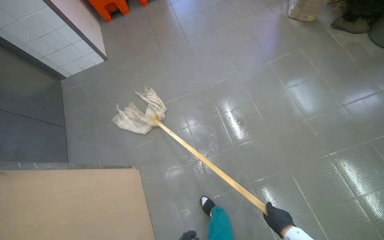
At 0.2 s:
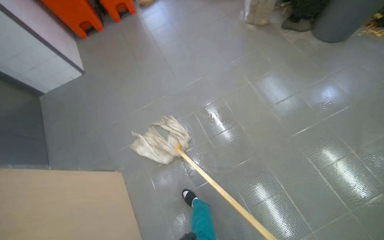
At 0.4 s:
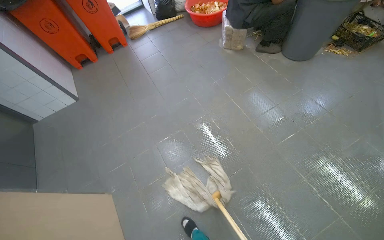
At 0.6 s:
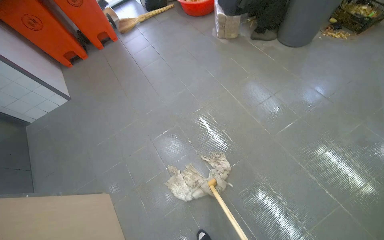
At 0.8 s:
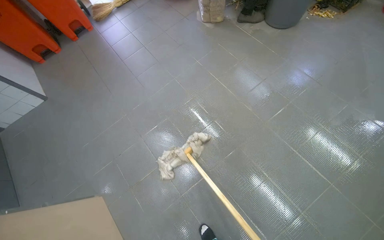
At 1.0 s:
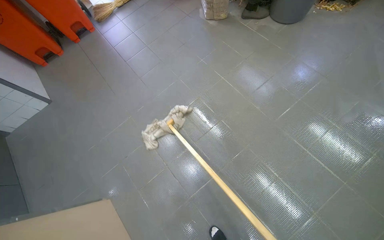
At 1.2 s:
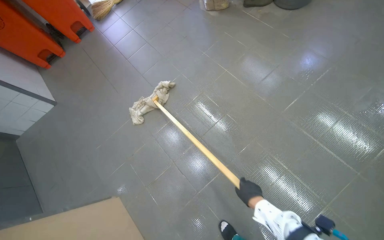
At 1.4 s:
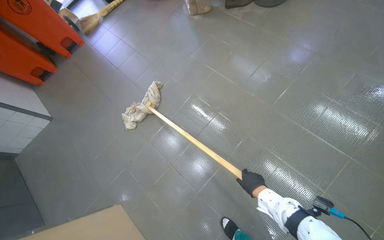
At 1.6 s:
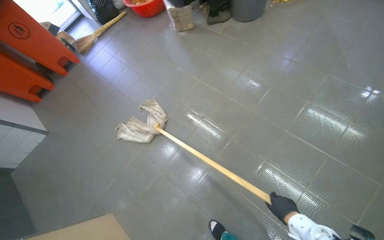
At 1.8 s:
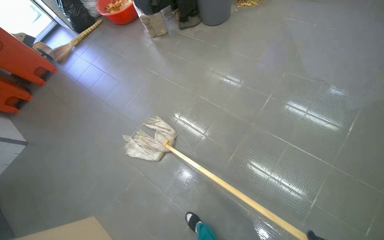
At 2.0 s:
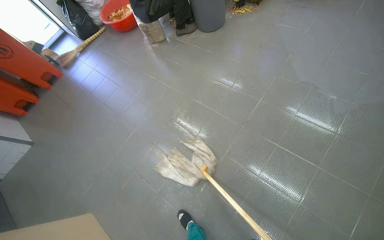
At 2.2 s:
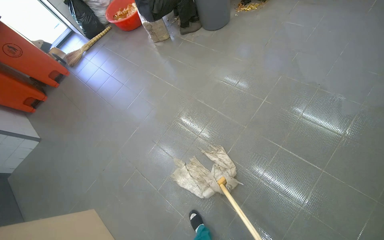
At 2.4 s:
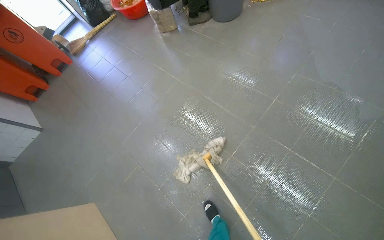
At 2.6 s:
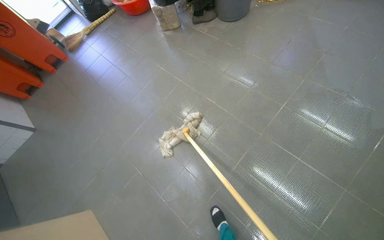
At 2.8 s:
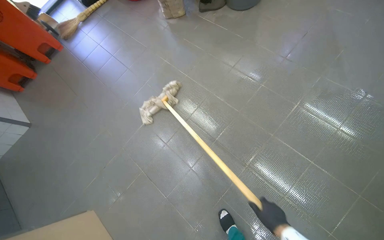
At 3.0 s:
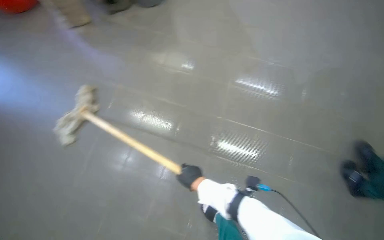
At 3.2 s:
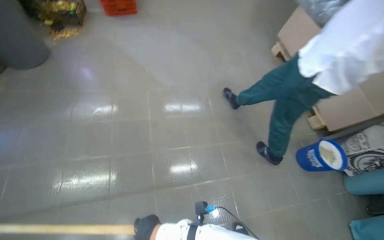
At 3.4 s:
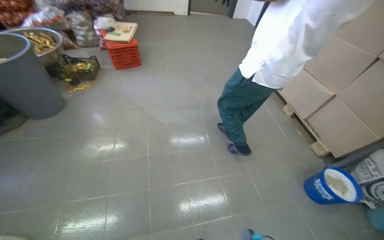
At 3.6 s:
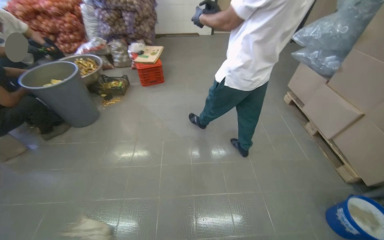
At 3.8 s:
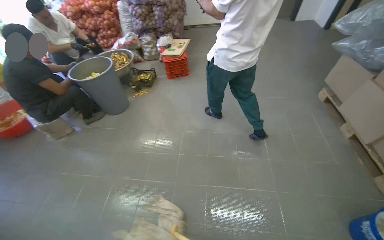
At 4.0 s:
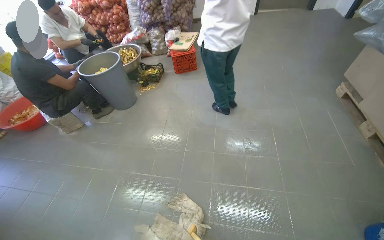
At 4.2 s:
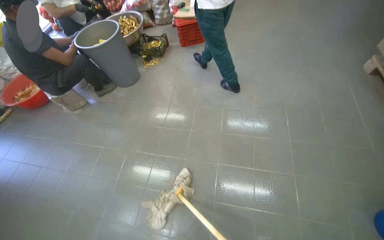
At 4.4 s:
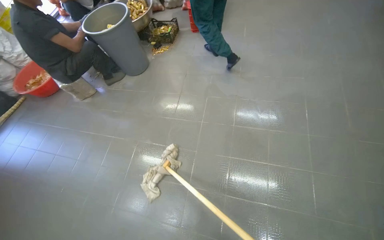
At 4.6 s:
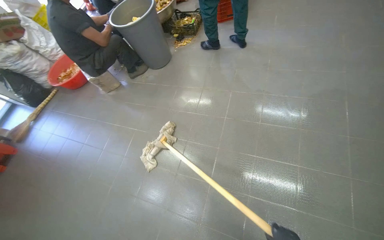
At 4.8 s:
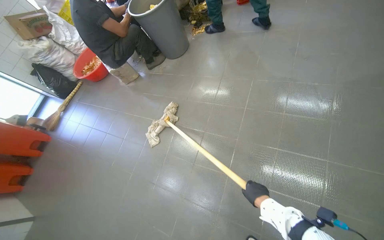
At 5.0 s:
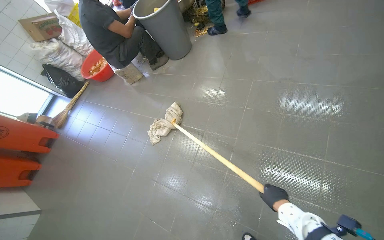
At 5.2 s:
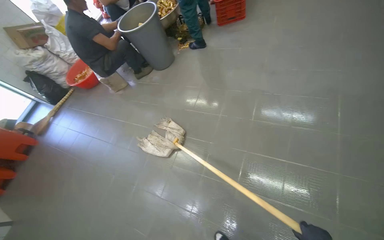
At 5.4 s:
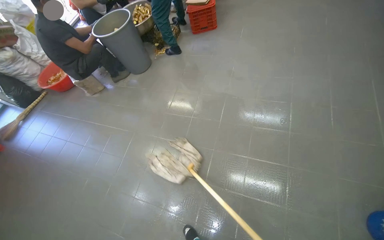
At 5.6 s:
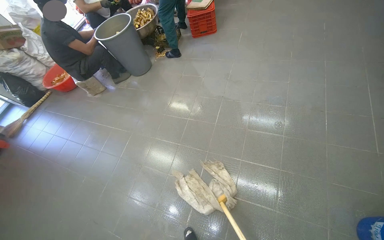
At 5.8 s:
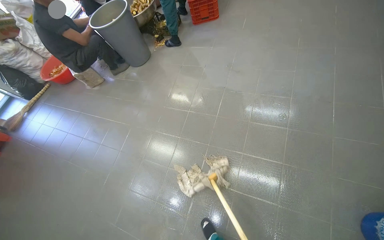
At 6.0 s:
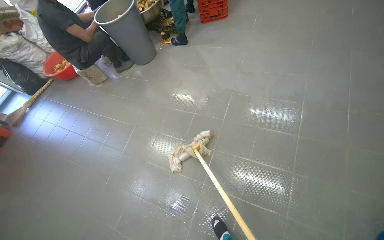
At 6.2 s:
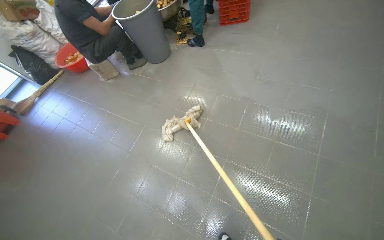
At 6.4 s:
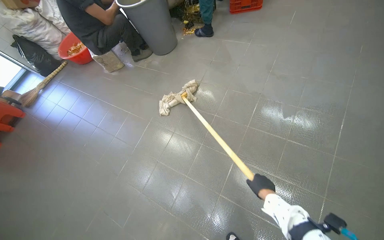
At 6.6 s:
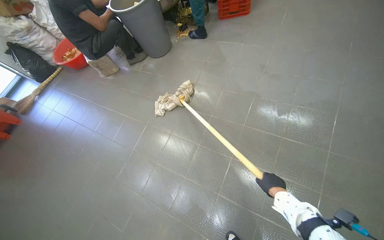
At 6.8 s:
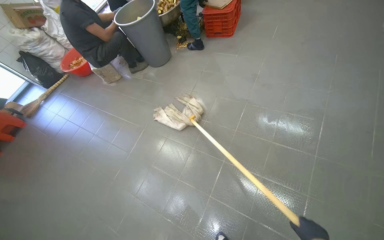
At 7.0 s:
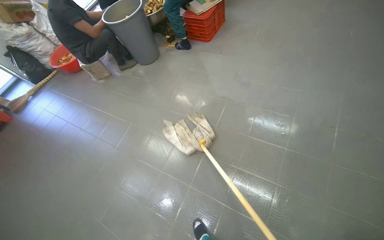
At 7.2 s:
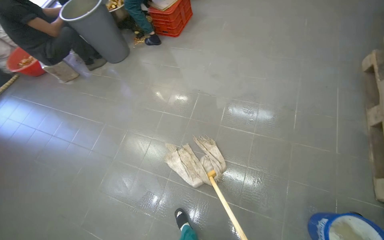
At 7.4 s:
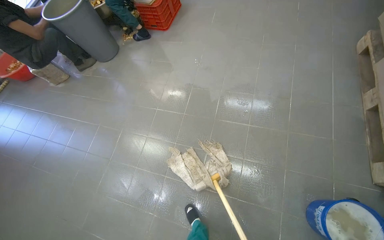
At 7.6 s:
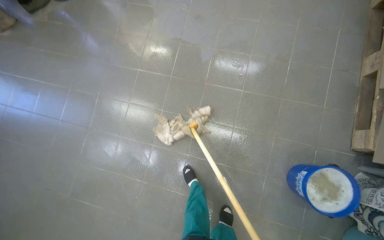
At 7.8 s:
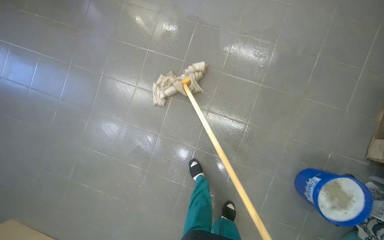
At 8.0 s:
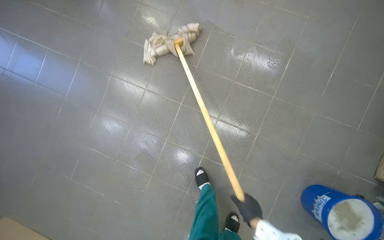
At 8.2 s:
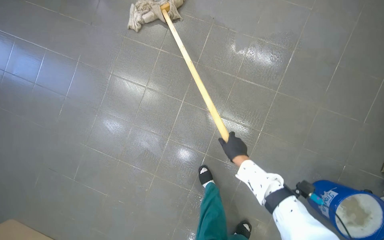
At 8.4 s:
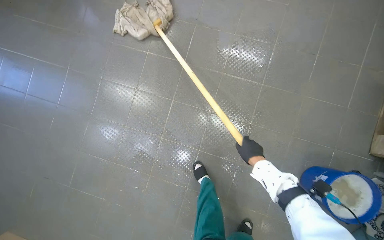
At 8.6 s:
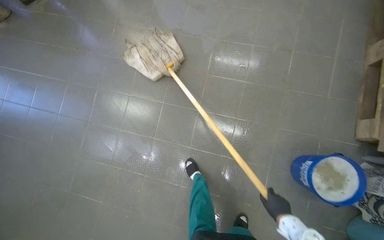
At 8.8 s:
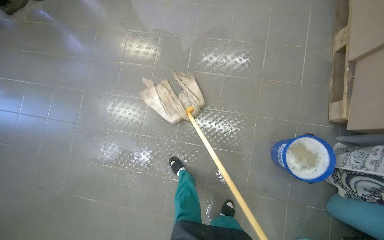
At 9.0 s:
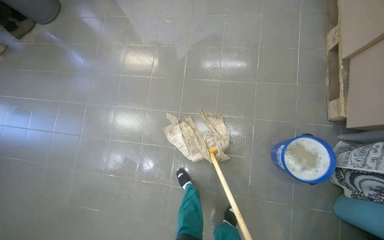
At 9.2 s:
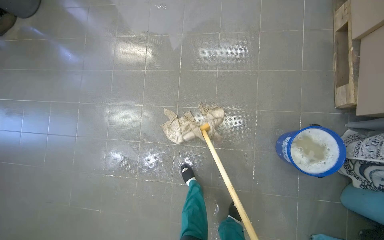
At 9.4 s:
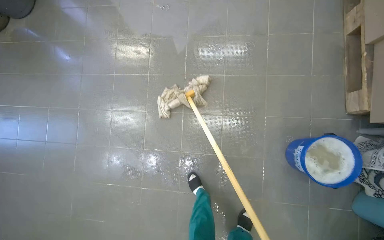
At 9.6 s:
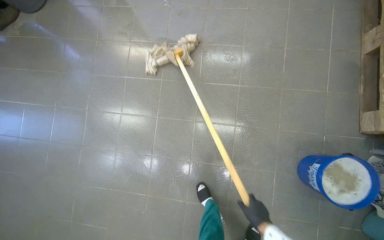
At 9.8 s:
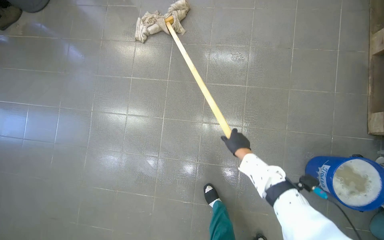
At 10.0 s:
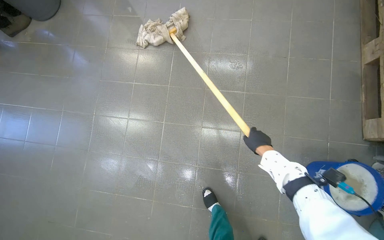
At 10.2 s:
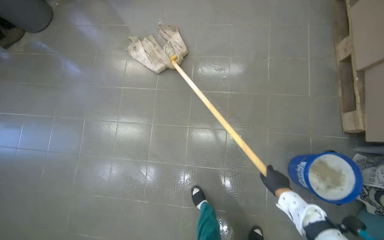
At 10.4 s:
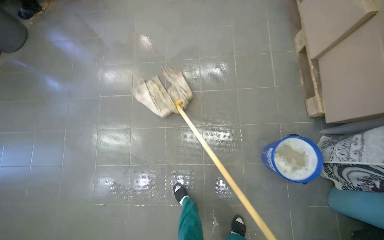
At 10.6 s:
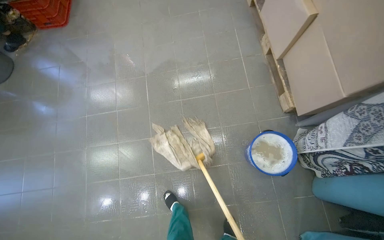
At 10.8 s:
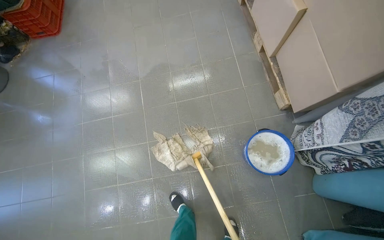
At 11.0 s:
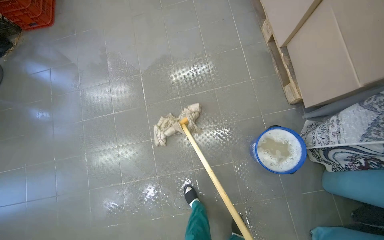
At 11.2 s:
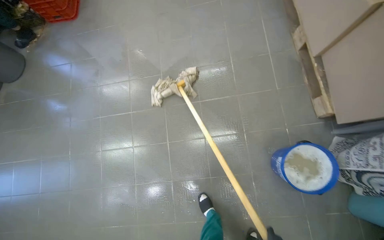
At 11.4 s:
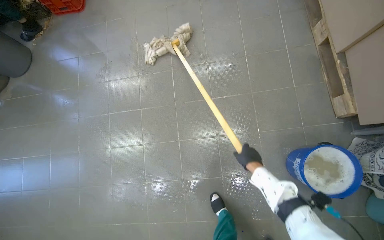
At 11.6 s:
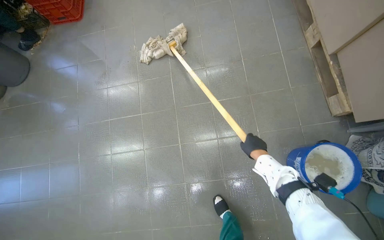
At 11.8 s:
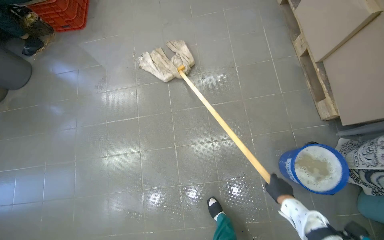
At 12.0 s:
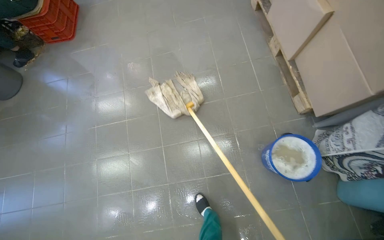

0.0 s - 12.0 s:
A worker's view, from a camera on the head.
Job: mopping floor.
The whole recording: Mopping kitchen floor. The worker mops the kitchen floor.
0.0 s - 1.6 s: The wearer moves to the right, roughly 40 cm. The scene turns about 30 degrees counterclockwise in the picture.
1.6 s - 3.0 s: The head rotates roughly 25 degrees to the right.
6.0 s - 7.6 s: The wearer looks approximately 15 degrees further downward.

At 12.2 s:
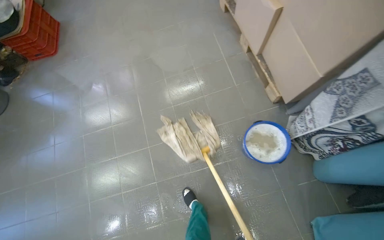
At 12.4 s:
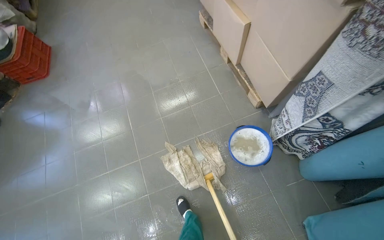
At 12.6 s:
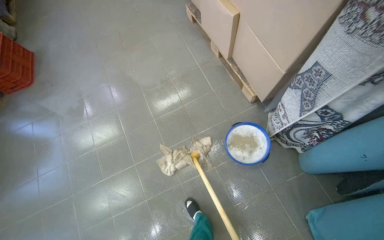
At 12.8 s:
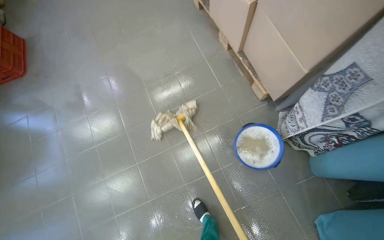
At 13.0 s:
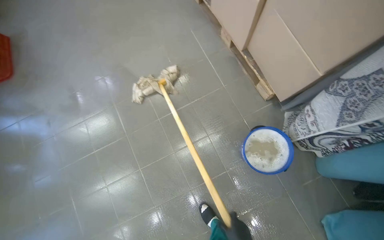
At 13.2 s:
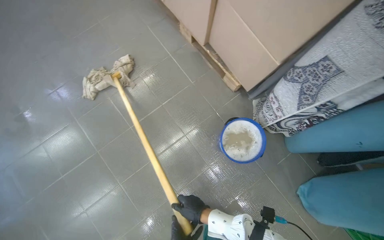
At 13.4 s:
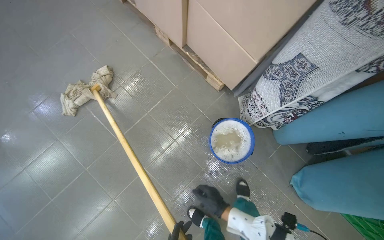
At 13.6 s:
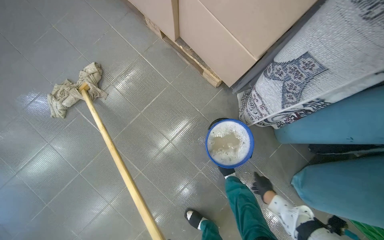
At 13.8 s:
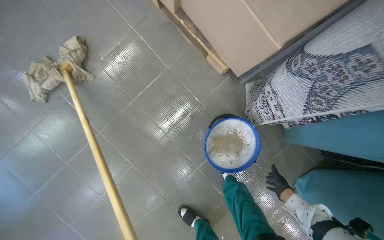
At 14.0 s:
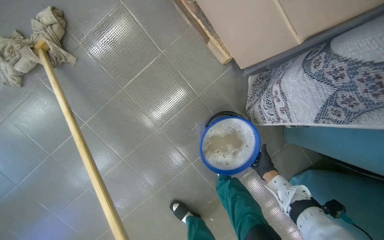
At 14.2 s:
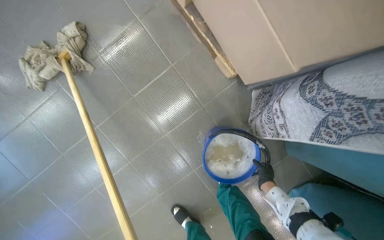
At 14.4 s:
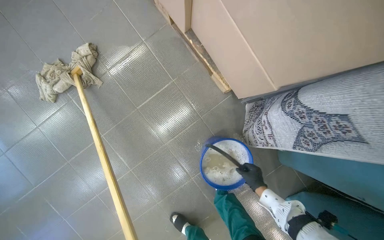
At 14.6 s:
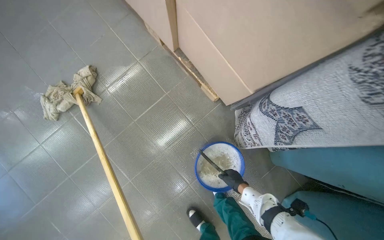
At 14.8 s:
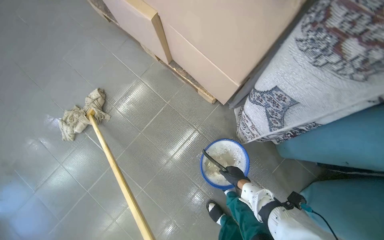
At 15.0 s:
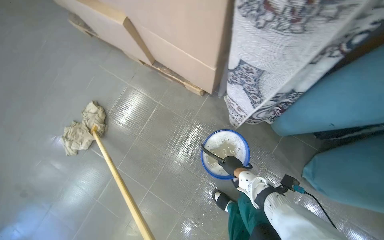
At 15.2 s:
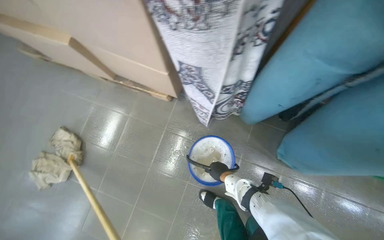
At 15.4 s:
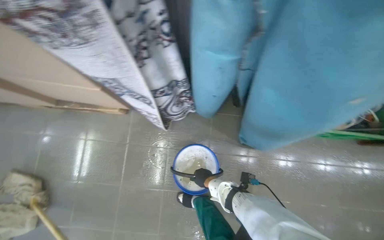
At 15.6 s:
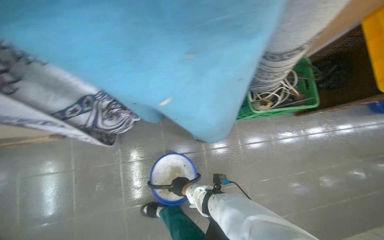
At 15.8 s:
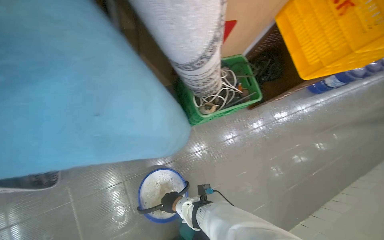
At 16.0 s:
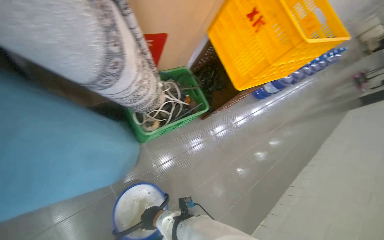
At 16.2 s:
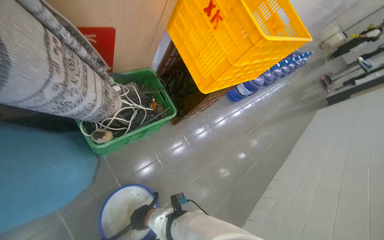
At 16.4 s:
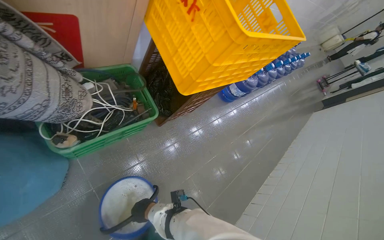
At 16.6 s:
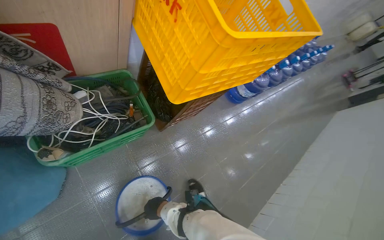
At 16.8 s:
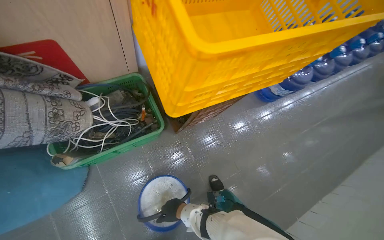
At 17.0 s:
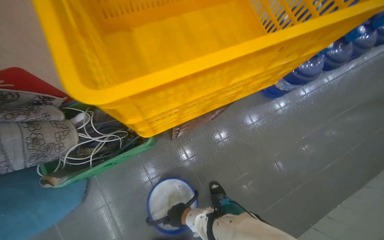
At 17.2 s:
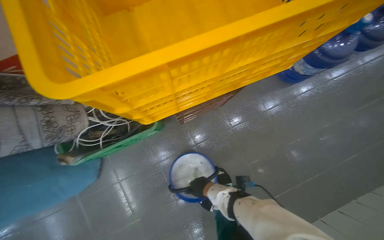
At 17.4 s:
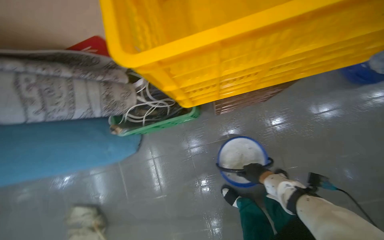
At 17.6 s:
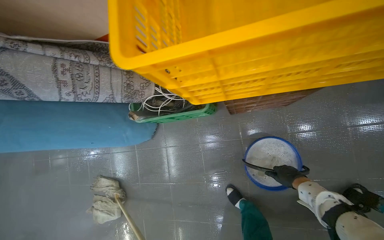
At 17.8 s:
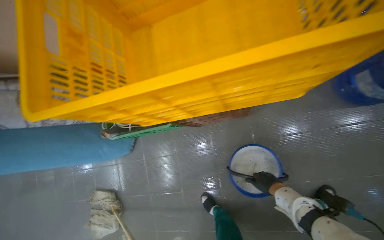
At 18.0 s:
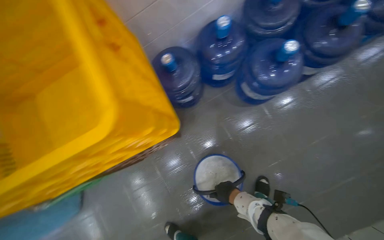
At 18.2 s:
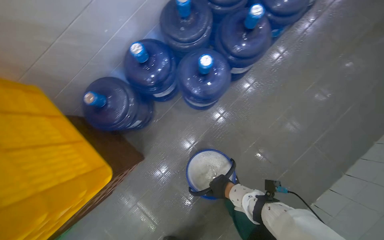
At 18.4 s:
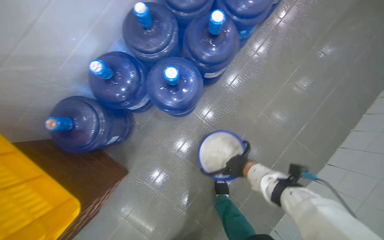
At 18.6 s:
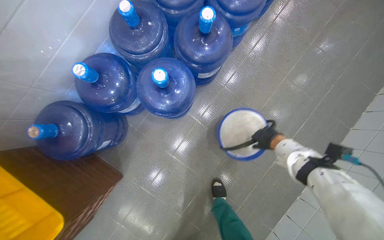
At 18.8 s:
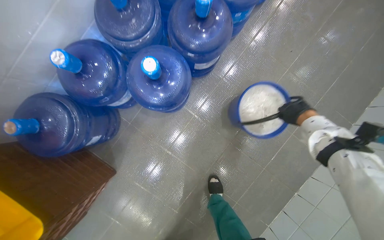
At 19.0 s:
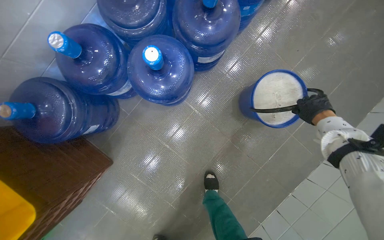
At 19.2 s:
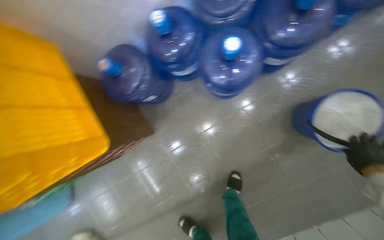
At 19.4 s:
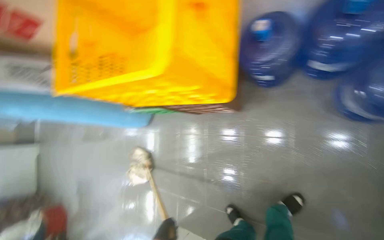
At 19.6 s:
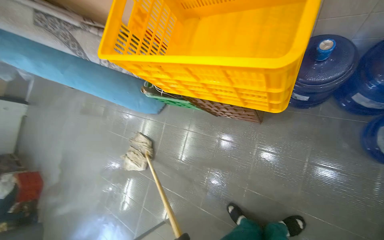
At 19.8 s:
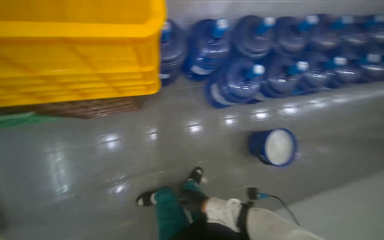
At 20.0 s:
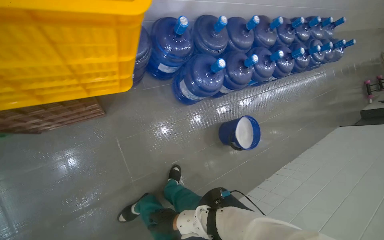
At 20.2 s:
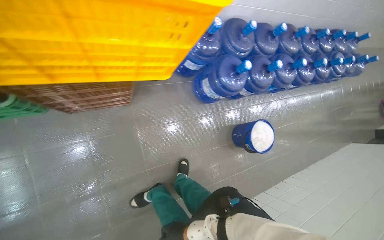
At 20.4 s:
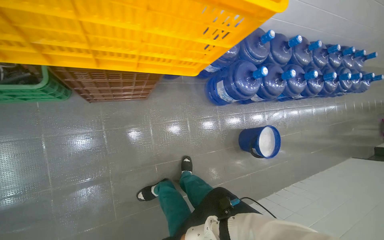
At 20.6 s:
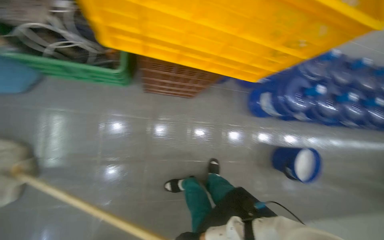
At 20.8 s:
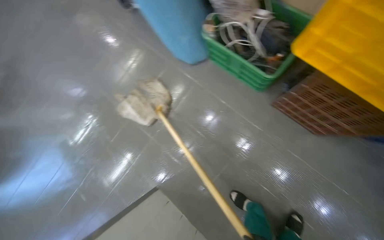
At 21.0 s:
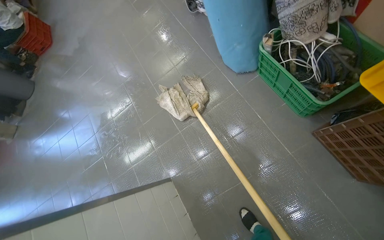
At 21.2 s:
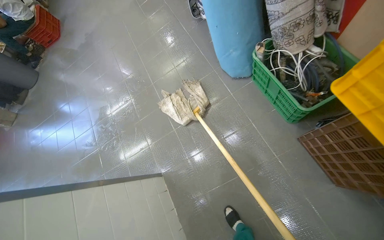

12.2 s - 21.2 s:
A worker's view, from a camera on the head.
Job: mopping floor.
The whole recording: Mopping kitchen floor. The worker mops the kitchen floor.
12.2 s - 13.8 s: The camera is carried about 50 cm. The head rotates approximately 30 degrees to the right. The view tilts roughly 15 degrees downward.
13.8 s - 15.2 s: The view tilts approximately 15 degrees upward. The scene rotates counterclockwise by about 25 degrees.
15.2 s - 16.6 s: The head travels approximately 1 m. The head rotates about 60 degrees to the right.
16.6 s - 18.2 s: The head travels some 60 cm. The view swings about 25 degrees to the left. The view tips downward by roughly 15 degrees.
18.2 s - 19.8 s: The camera sweeps to the right, by roughly 20 degrees. The view tilts roughly 20 degrees downward. The scene rotates clockwise by some 35 degrees.
19.8 s - 21.2 s: The head travels about 50 cm. The wearer looks approximately 80 degrees further to the left.
